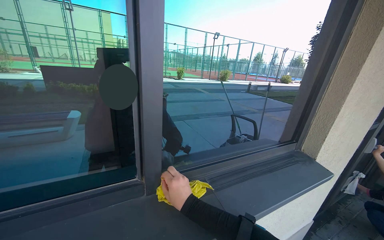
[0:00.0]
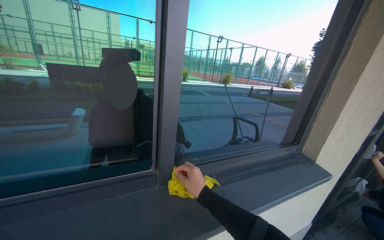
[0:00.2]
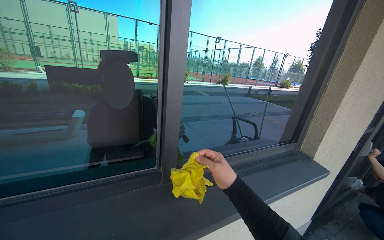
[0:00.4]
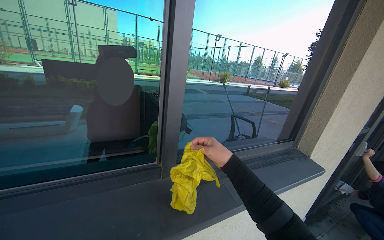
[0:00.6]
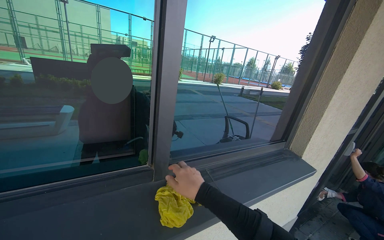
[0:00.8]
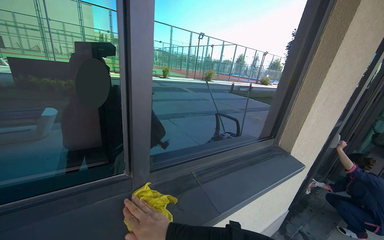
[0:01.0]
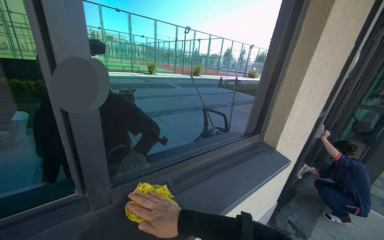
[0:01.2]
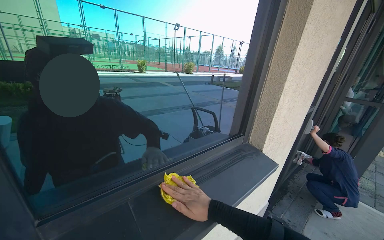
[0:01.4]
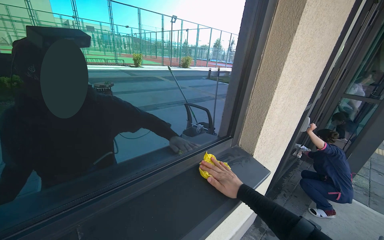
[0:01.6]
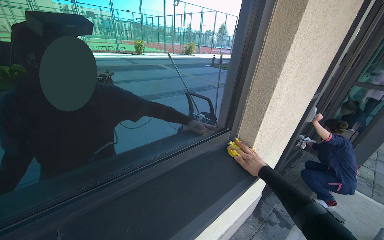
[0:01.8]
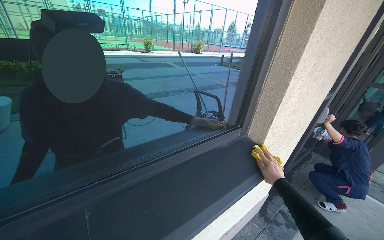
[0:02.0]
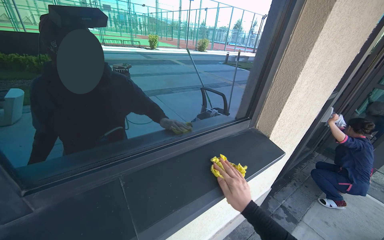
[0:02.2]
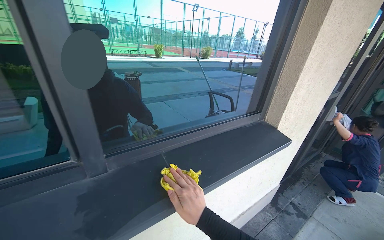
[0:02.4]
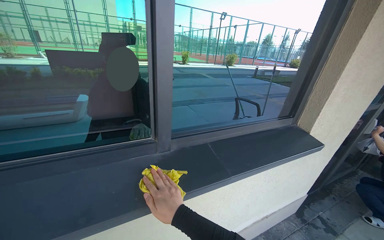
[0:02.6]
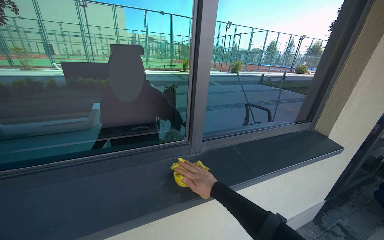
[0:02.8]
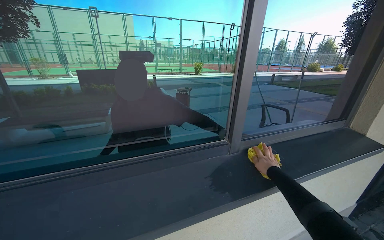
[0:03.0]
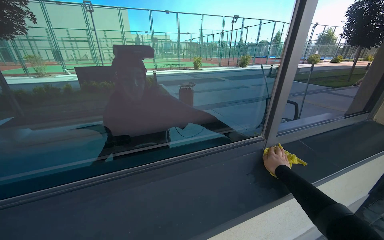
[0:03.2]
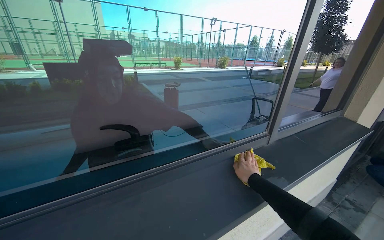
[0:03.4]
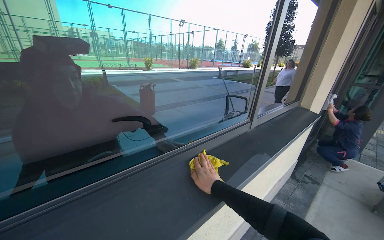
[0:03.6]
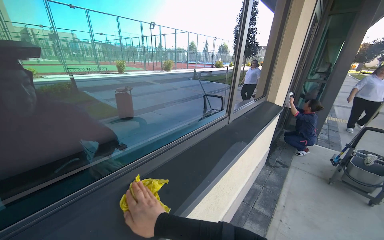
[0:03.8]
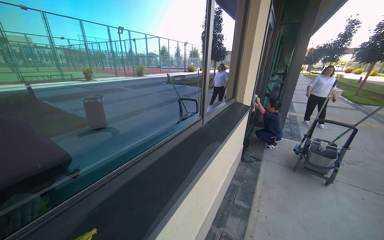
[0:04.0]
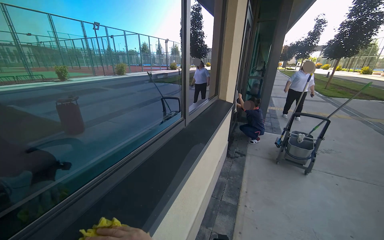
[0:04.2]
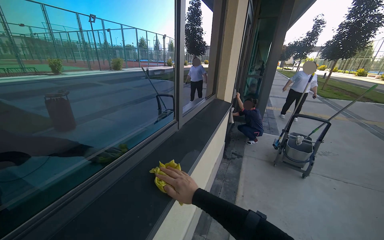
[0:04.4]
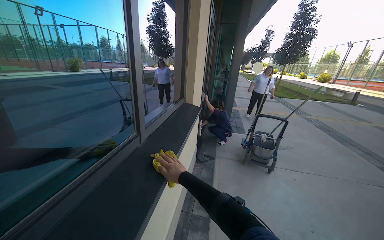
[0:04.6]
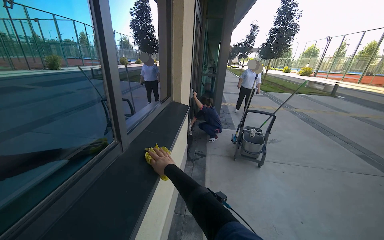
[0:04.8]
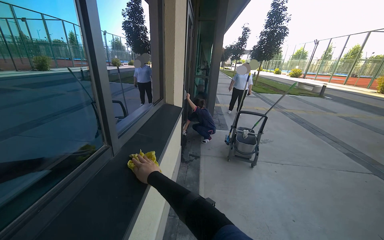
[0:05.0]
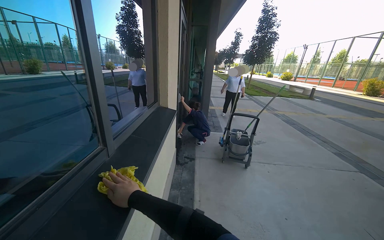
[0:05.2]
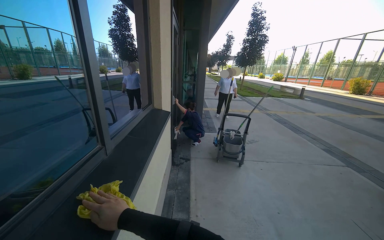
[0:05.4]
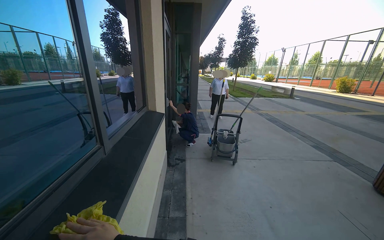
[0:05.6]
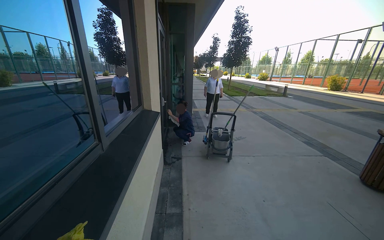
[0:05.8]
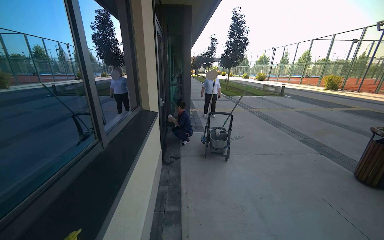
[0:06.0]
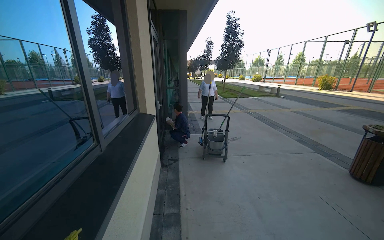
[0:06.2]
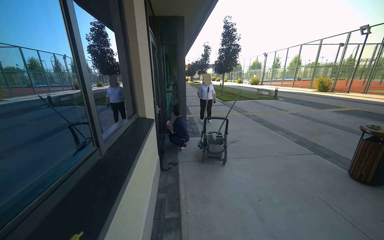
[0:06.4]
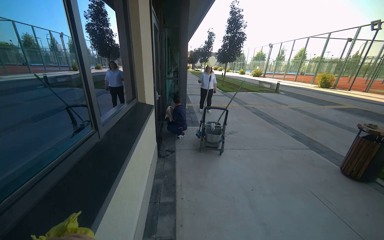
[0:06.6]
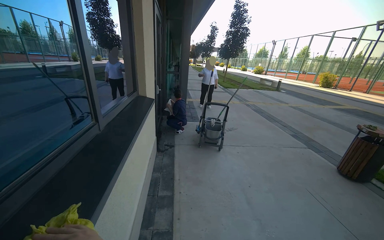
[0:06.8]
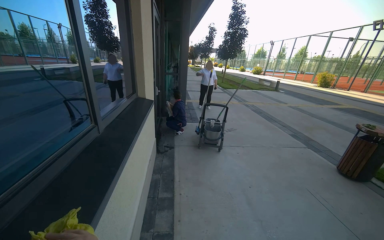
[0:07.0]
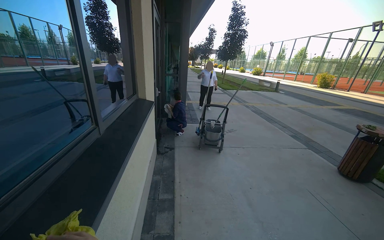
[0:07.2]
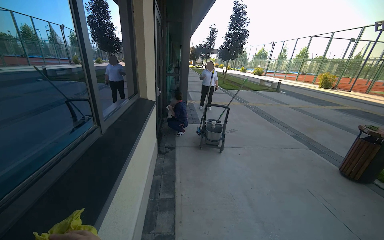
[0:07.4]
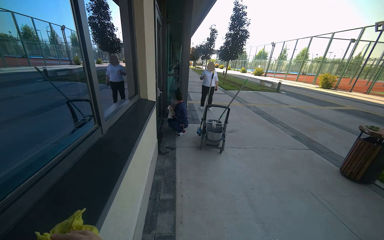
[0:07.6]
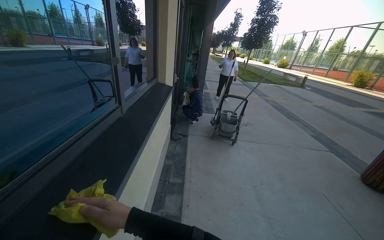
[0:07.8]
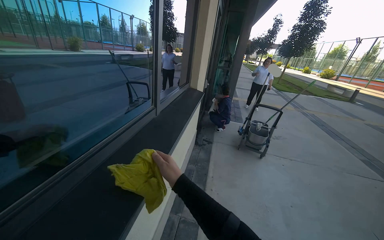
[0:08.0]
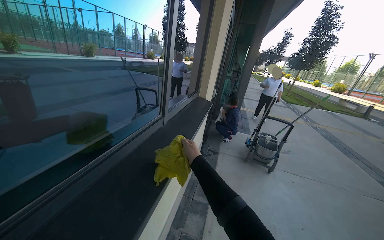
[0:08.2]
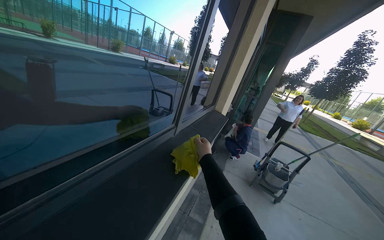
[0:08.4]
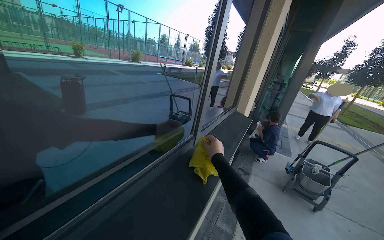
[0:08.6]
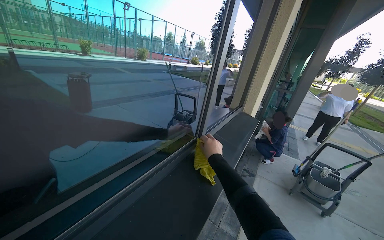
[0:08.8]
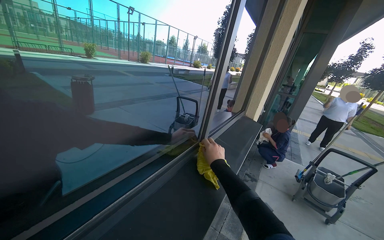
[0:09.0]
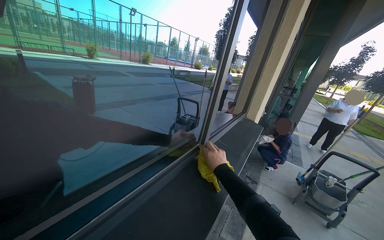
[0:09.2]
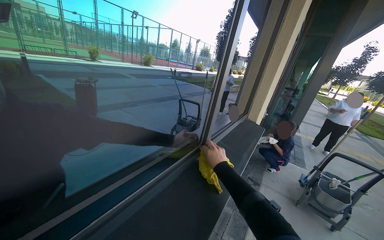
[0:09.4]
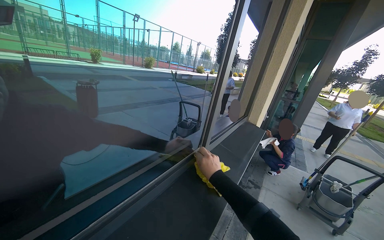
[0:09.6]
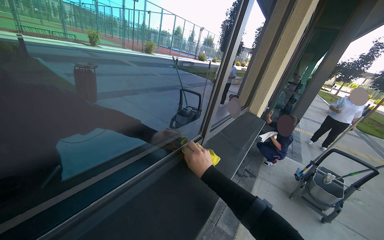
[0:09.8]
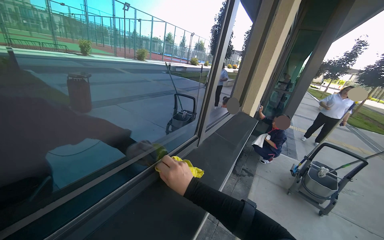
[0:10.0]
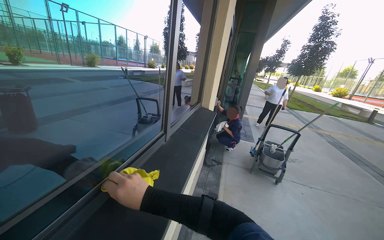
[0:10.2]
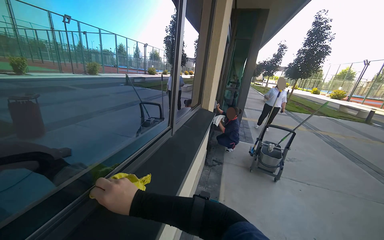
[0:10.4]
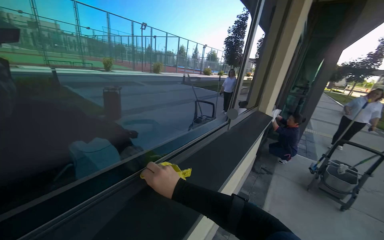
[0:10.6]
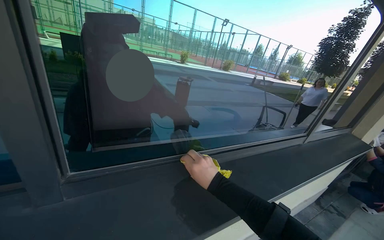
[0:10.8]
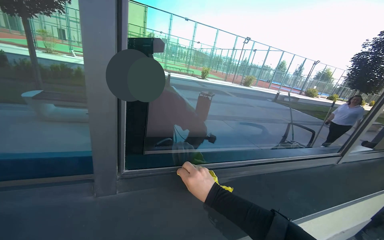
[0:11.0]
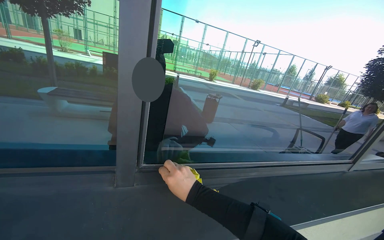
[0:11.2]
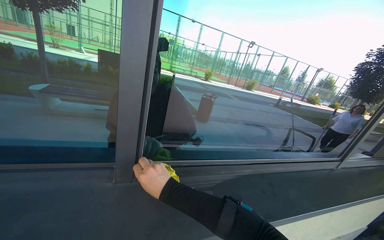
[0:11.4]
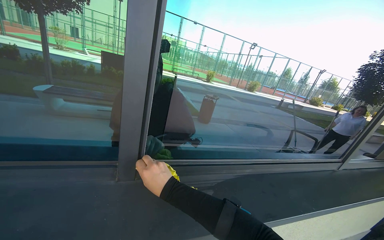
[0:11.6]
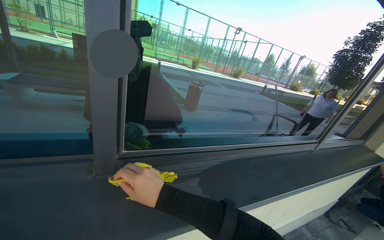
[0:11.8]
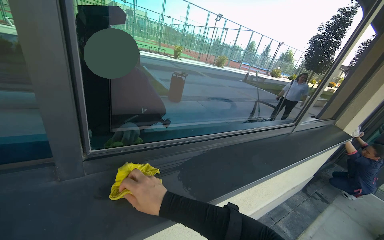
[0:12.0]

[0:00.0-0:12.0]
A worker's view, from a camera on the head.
Job: wiping surfaces.
The whole recording: Wiping window frame. The worker wipes the inside of the opened window frames with a yellow cloth.
0:00.0 to 0:01.6: The right hand moves left and right over approximately 25 cm, changing direction 2 times.
0:01.6 to 0:03.0: The head travels roughly 60 cm. The camera sweeps to the left, by about 20 degrees.
0:03.0 to 0:04.4: The head turns to the right by roughly 45 degrees.
0:04.4 to 0:06.0: The head turns to the right by some 25 degrees.
0:07.6 to 0:09.0: The wearer's head swings approximately 40 degrees to the left.
0:09.0 to 0:10.4: The wearer looks approximately 15 degrees further to the right. The right hand travels nearer to the camera and to the left by roughly 50 cm.
0:10.4 to 0:12.0: The wearer looks roughly 45 degrees further to the left.

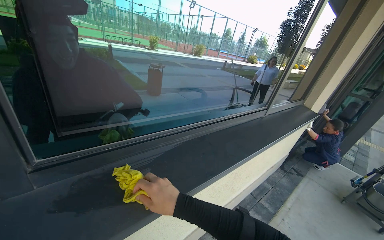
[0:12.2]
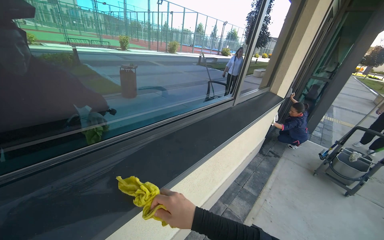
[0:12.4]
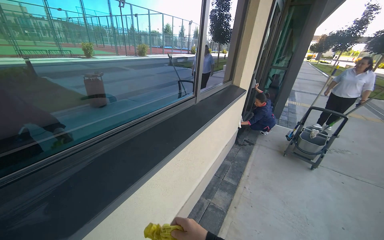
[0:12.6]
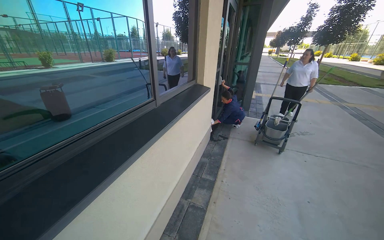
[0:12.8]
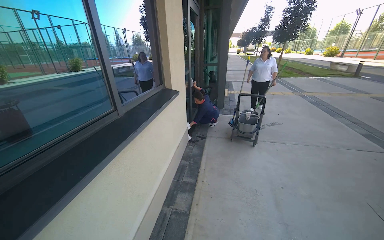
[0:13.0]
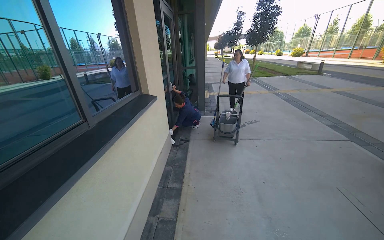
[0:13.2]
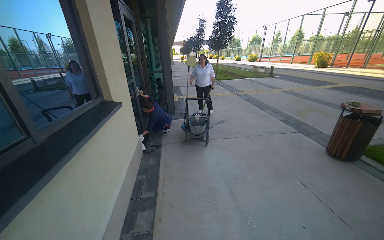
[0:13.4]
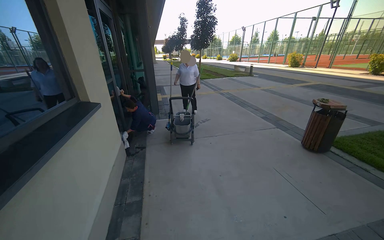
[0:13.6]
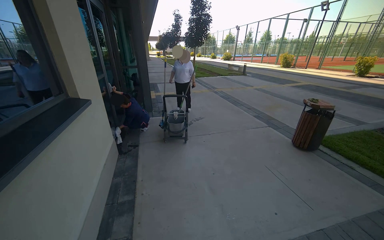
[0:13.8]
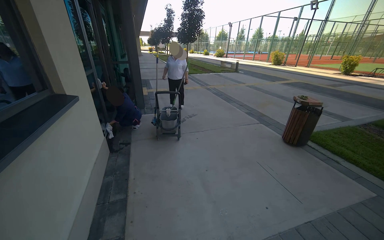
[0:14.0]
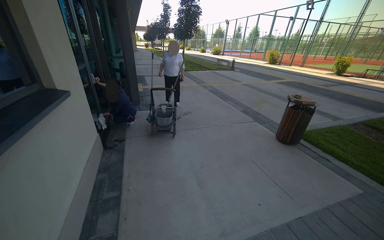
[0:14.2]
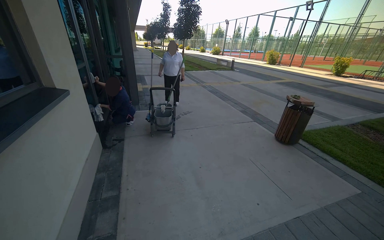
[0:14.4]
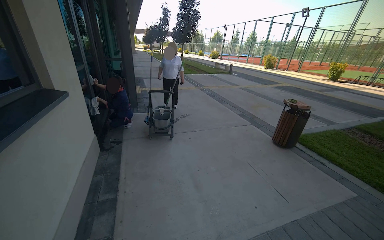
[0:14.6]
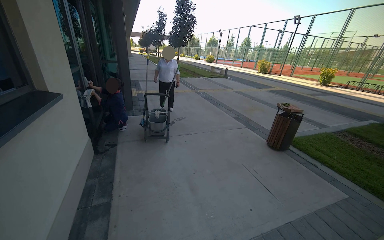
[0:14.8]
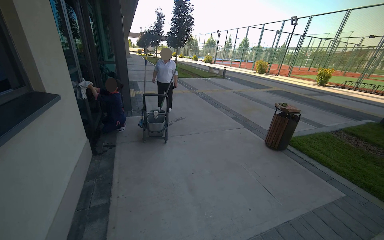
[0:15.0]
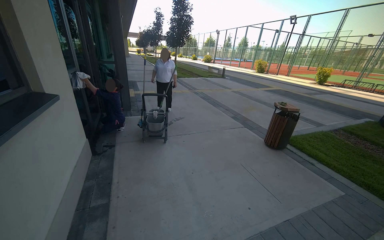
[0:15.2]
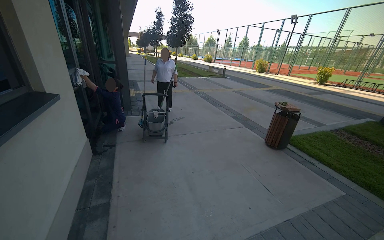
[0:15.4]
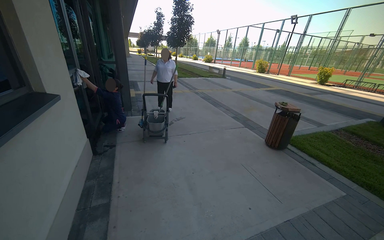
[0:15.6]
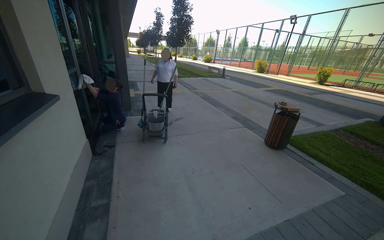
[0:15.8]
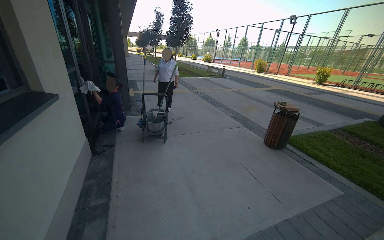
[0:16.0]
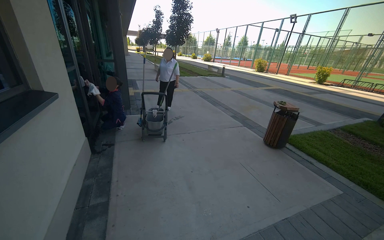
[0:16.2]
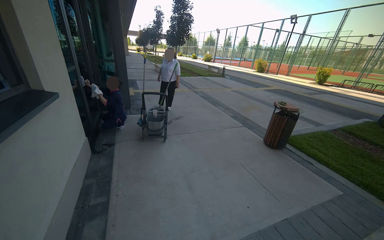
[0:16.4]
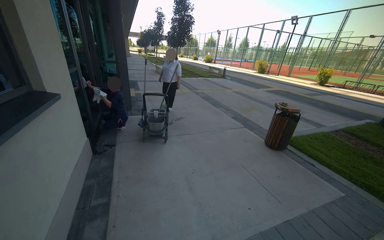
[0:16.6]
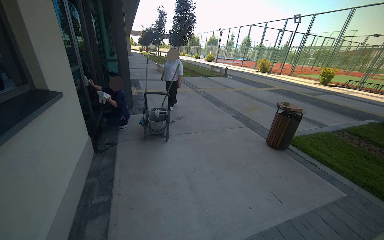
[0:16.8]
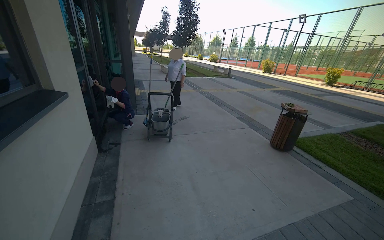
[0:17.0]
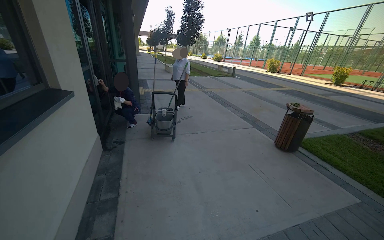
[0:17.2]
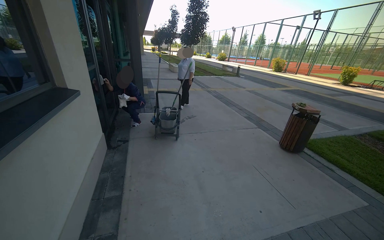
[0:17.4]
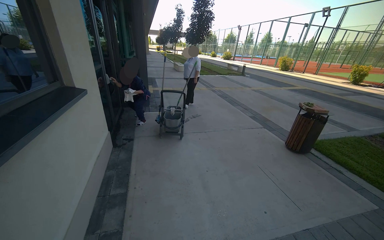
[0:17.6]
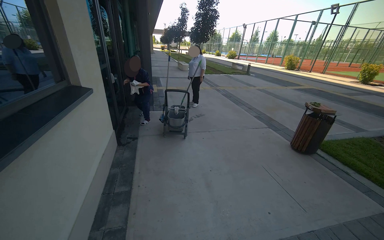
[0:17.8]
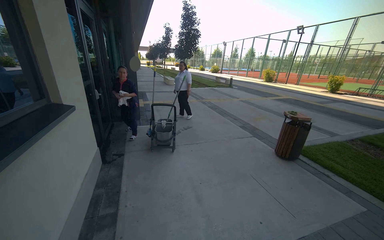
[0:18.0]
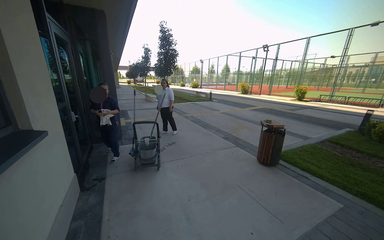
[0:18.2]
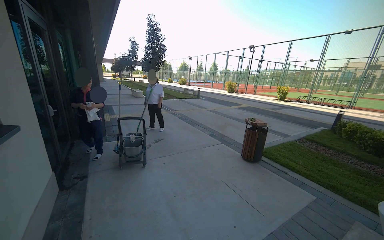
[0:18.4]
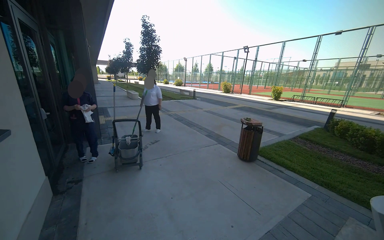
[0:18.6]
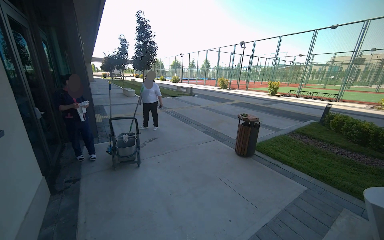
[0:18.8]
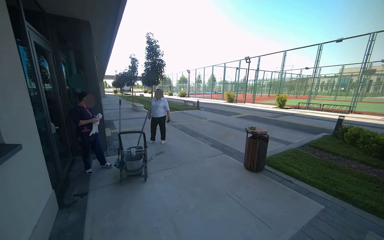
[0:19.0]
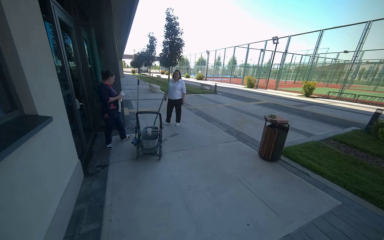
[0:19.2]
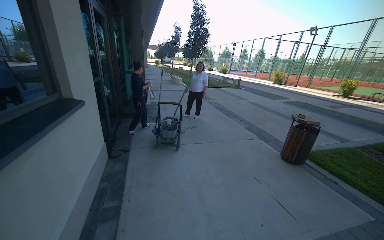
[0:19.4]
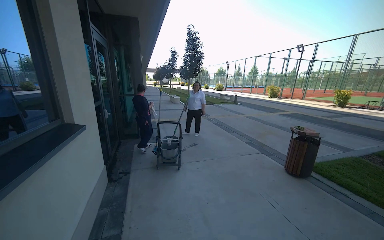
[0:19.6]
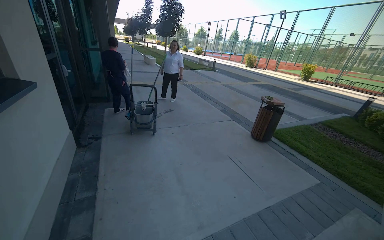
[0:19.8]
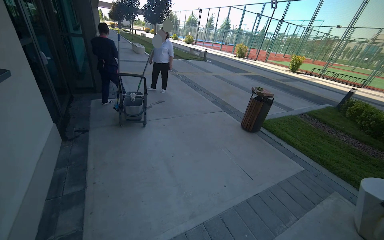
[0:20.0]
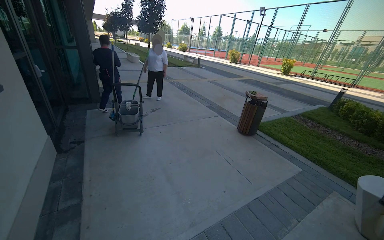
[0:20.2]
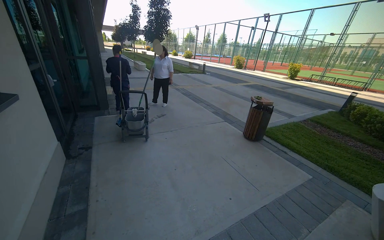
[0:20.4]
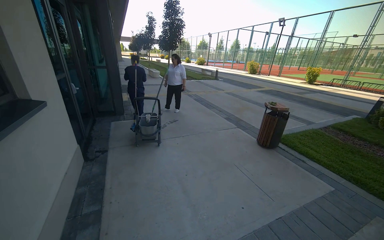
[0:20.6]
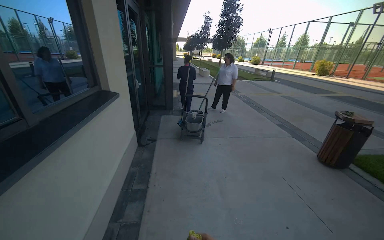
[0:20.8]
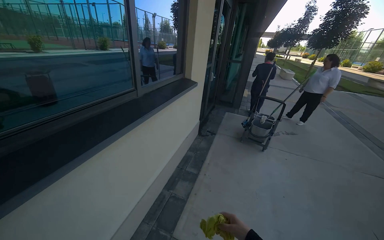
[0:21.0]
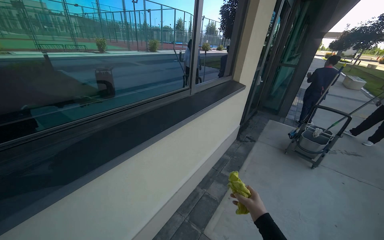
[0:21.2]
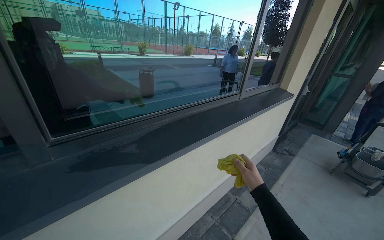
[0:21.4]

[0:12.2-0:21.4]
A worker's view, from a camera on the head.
Job: wiping surfaces.
The whole recording: Wiping window frame. The worker wipes the inside of the opened window frames with a yellow cloth.
0:12.2 to 0:13.8: The camera travels about 50 cm. The wearer's head swings roughly 65 degrees to the right.
0:19.8 to 0:21.4: The camera is carried approximately 40 cm. The wearer looks about 70 degrees further to the left.
